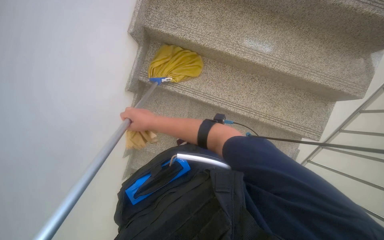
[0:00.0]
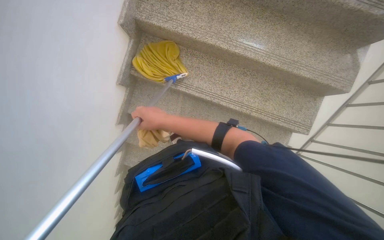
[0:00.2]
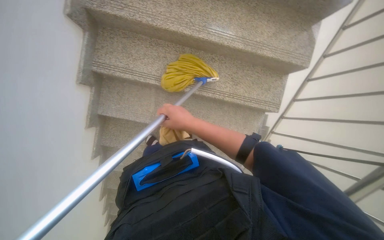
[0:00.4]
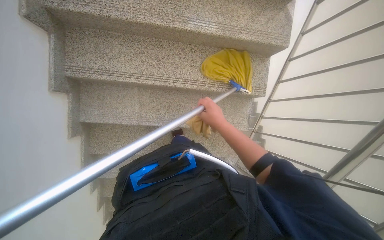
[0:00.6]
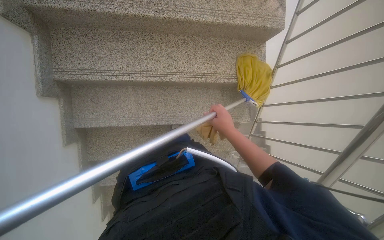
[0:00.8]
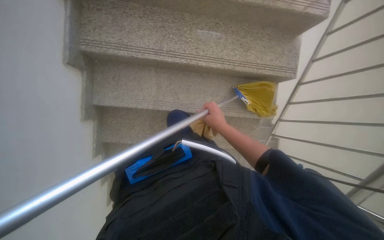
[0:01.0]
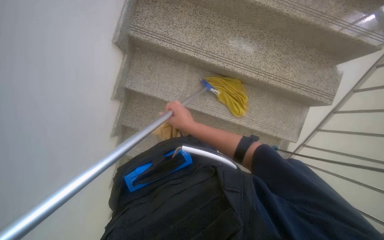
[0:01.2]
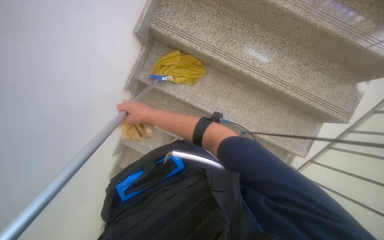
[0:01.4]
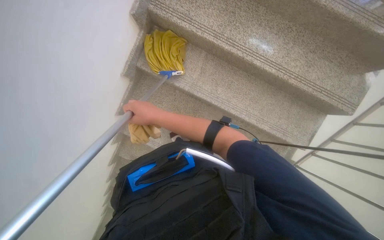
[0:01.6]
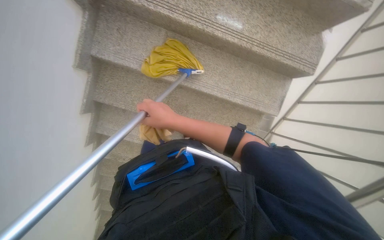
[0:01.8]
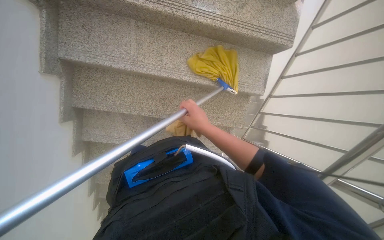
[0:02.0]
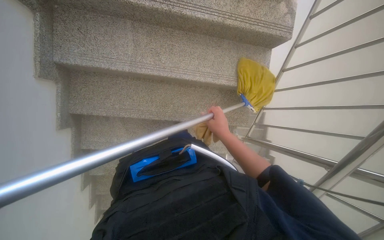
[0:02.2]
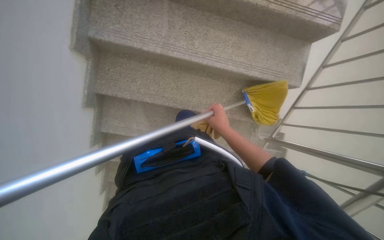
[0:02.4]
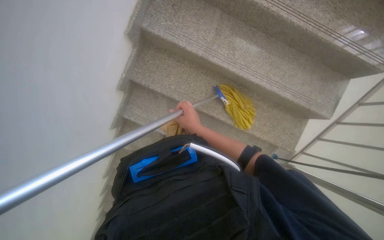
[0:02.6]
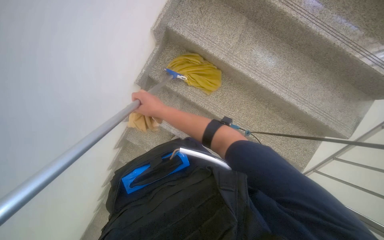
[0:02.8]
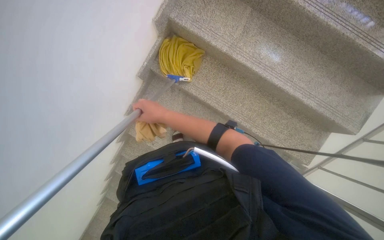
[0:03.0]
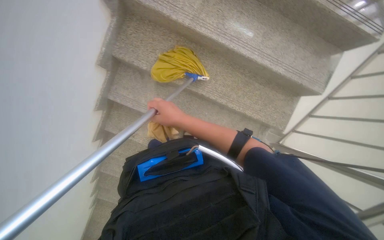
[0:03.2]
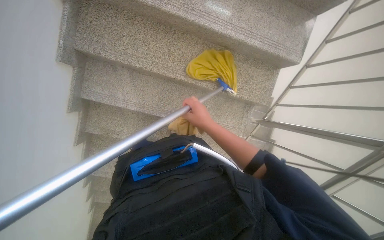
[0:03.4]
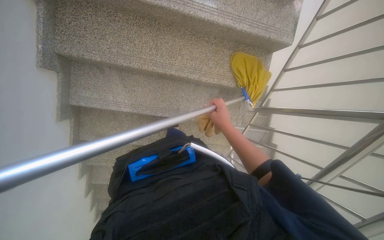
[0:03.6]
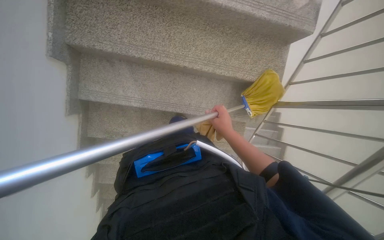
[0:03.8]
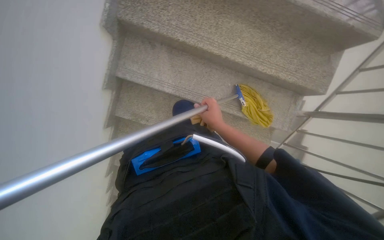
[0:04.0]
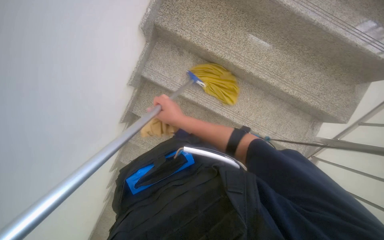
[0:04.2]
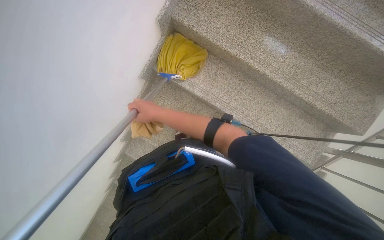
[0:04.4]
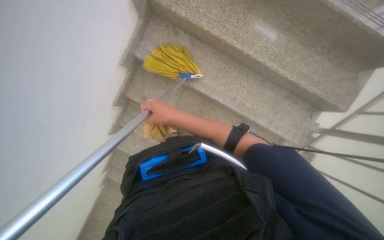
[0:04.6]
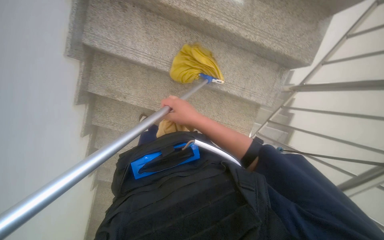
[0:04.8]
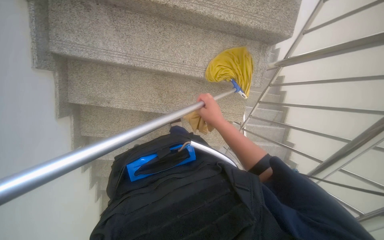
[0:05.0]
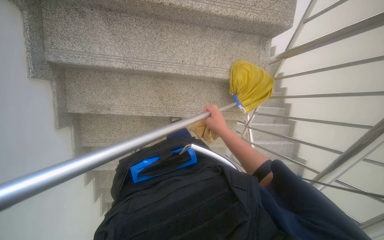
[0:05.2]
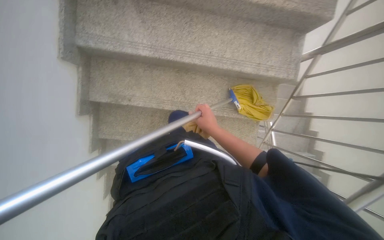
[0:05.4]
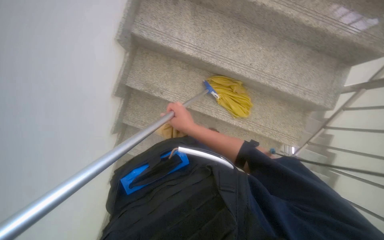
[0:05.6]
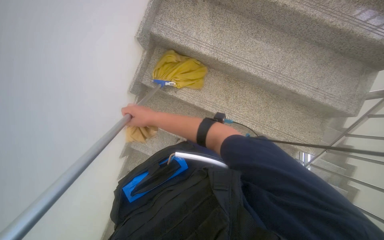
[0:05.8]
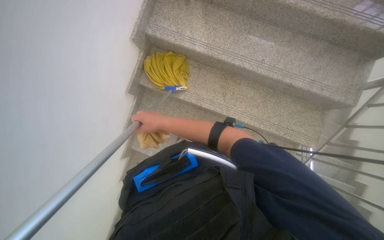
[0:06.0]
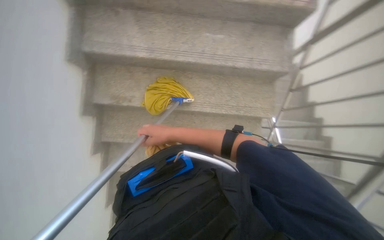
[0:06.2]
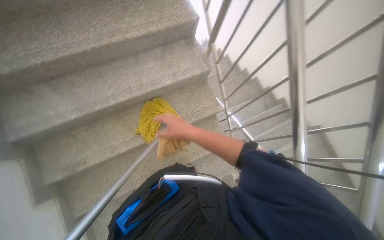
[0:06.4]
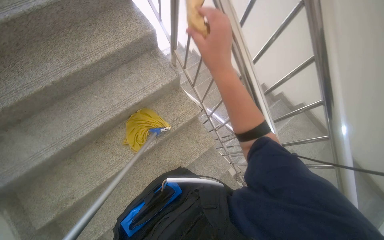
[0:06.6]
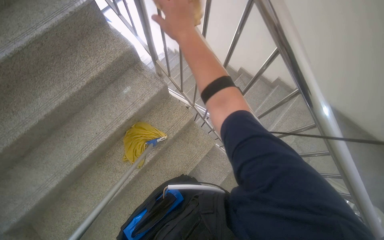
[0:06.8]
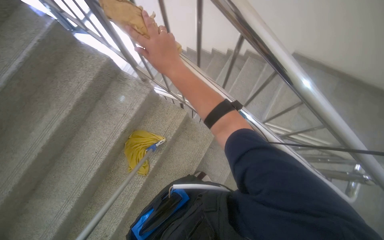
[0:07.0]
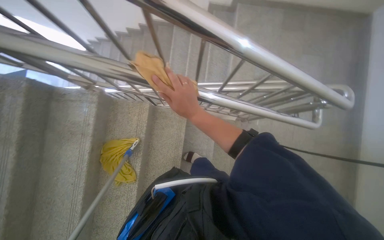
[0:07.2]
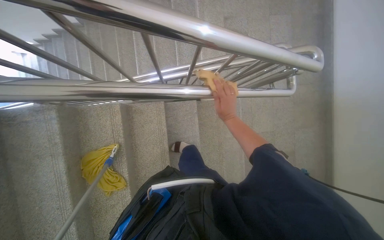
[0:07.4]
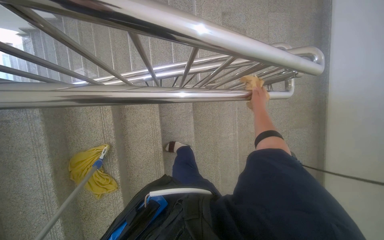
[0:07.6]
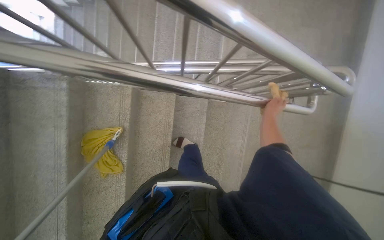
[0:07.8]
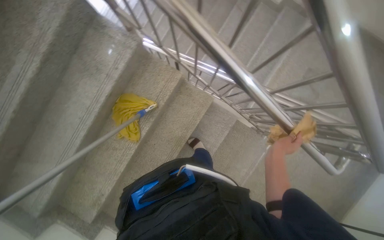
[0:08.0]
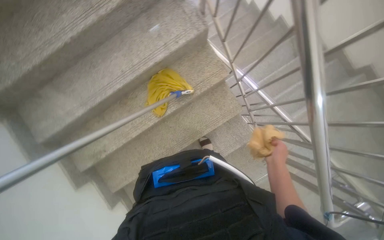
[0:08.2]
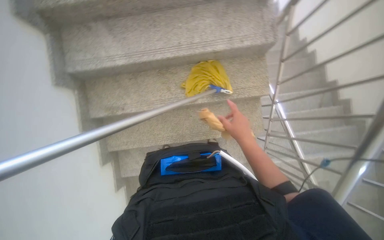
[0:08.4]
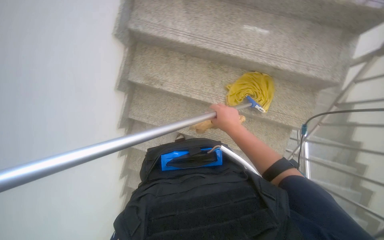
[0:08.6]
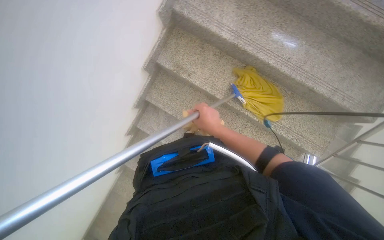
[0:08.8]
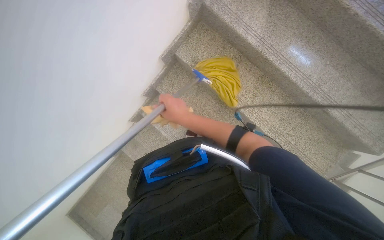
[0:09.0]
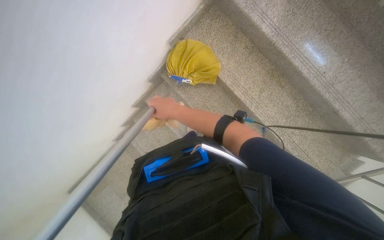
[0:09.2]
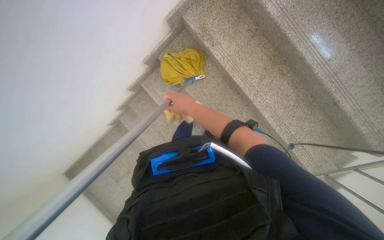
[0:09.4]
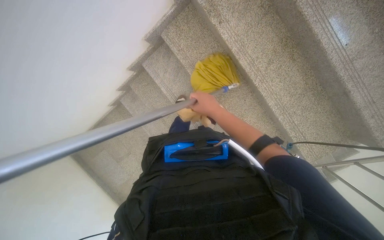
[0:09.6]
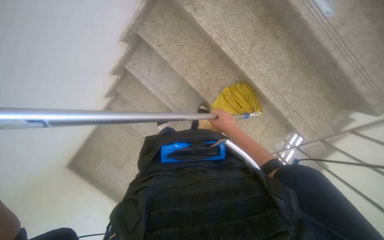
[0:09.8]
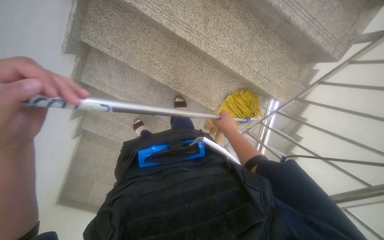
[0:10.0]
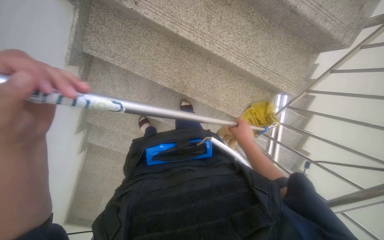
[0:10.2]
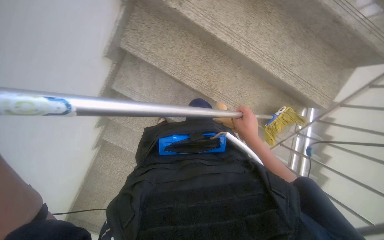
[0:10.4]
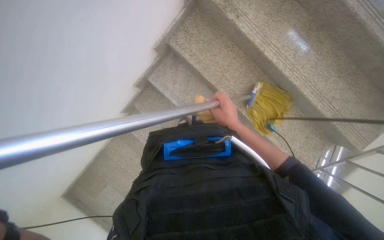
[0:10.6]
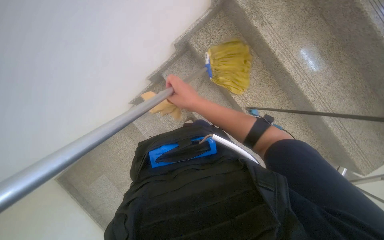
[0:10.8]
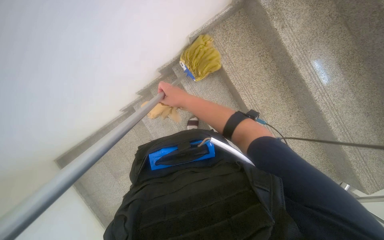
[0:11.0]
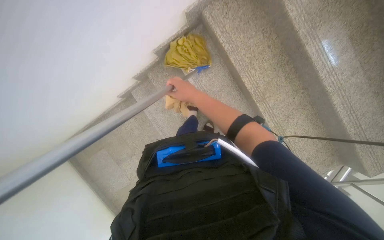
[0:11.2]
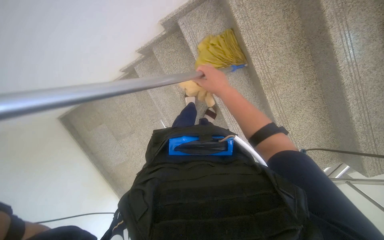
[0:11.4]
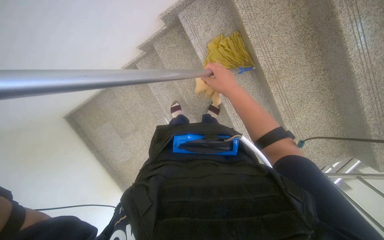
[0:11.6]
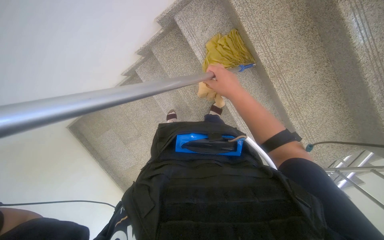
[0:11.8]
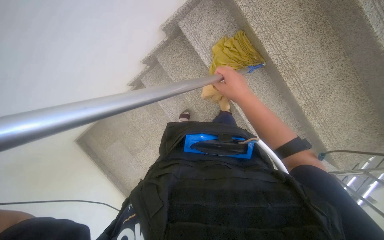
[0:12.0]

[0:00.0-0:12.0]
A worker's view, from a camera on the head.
Job: mopping floor.
The whole recording: Mopping stairwell floor. The worker mops the floor of the stairwell with a yellow mop.
0:06.0 to 0:07.6: The head travels approximately 80 cm. The head rotates about 120 degrees to the right.
0:07.6 to 0:09.0: The wearer moves approximately 80 cm. The scene rotates clockwise by roughly 135 degrees.
0:10.4 to 0:12.0: The head rotates roughly 30 degrees to the left.

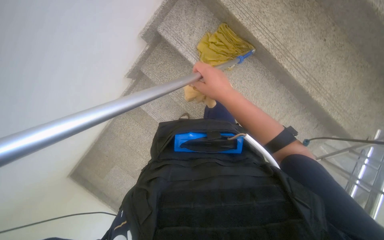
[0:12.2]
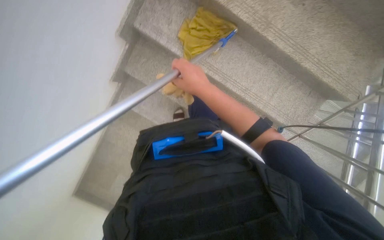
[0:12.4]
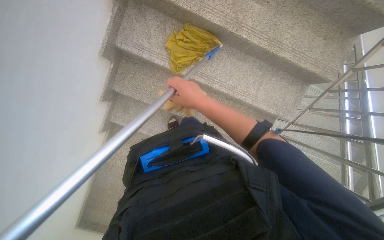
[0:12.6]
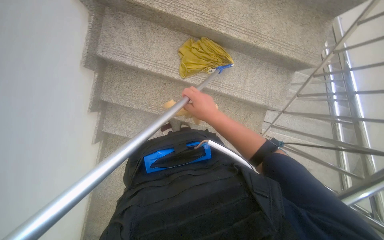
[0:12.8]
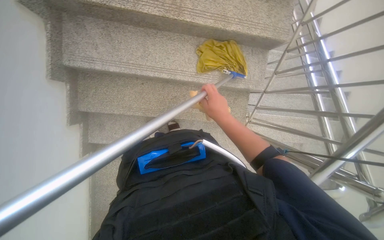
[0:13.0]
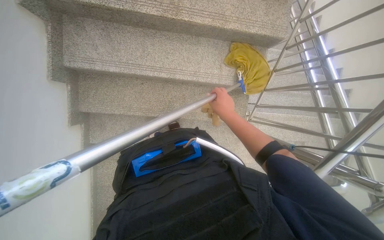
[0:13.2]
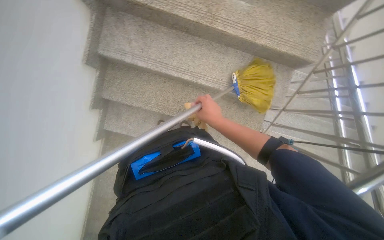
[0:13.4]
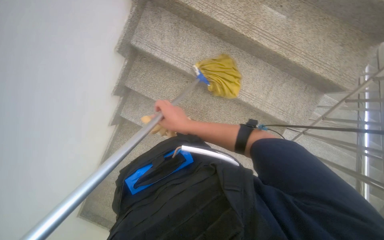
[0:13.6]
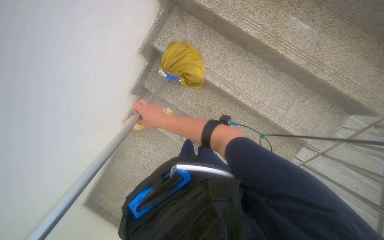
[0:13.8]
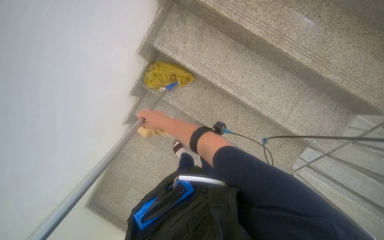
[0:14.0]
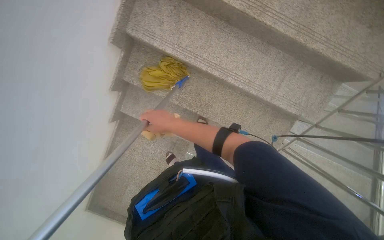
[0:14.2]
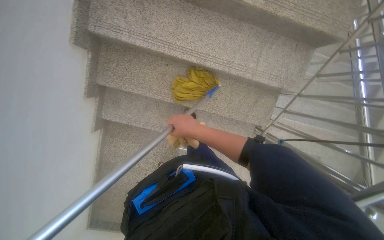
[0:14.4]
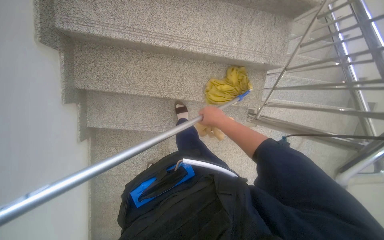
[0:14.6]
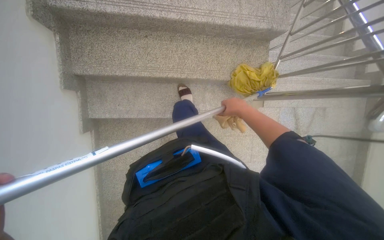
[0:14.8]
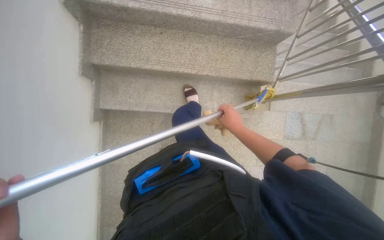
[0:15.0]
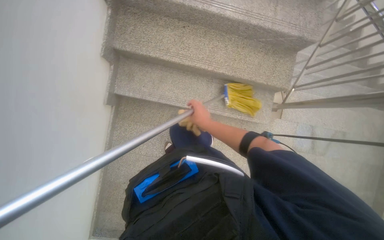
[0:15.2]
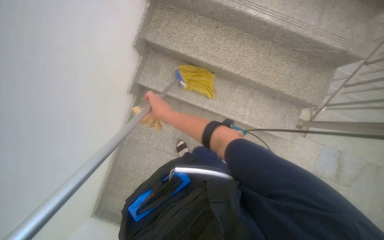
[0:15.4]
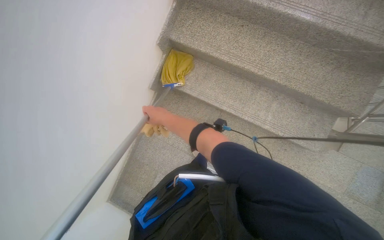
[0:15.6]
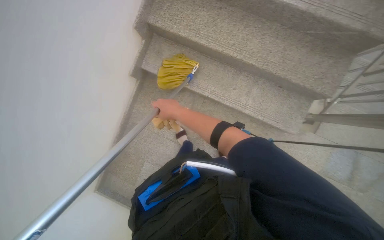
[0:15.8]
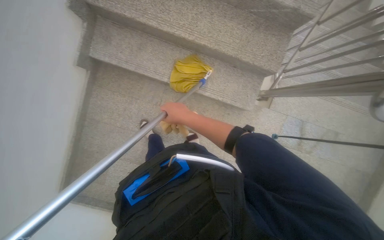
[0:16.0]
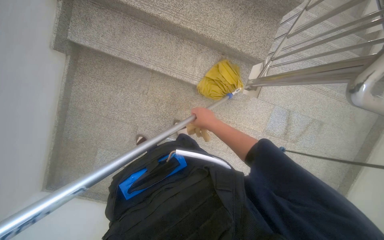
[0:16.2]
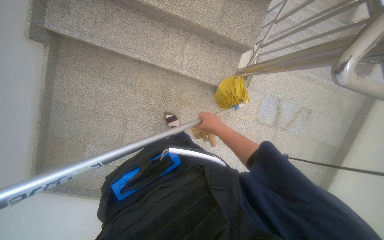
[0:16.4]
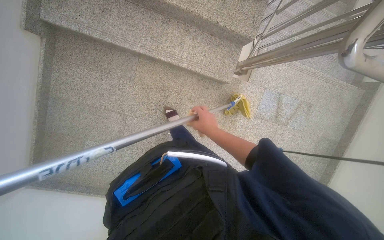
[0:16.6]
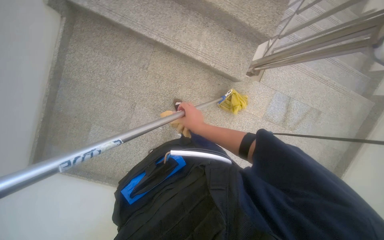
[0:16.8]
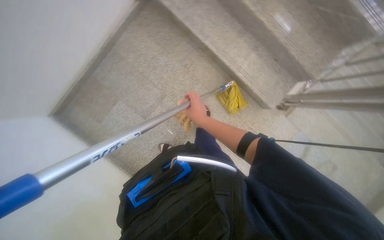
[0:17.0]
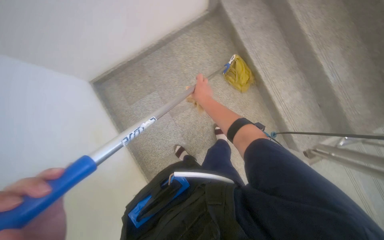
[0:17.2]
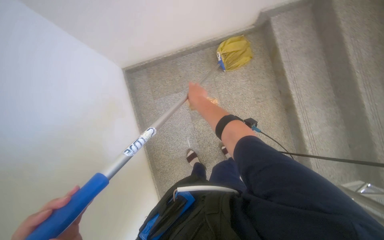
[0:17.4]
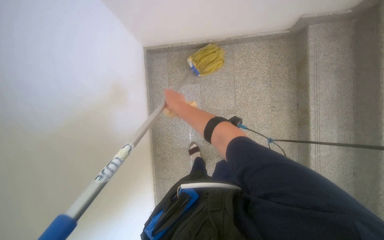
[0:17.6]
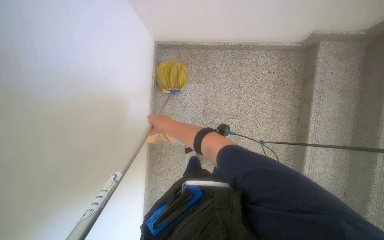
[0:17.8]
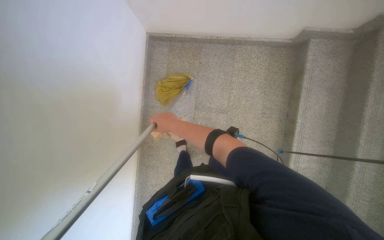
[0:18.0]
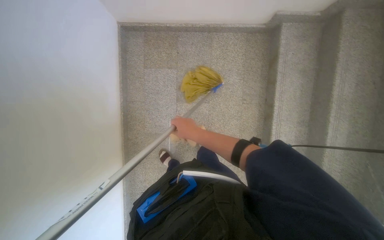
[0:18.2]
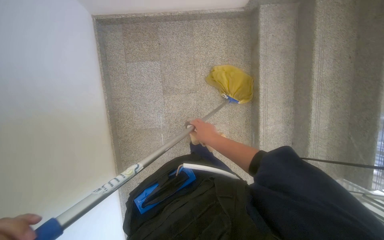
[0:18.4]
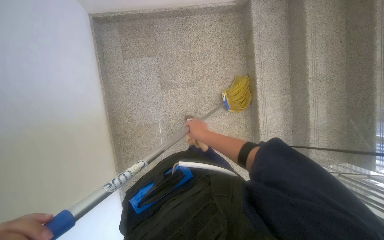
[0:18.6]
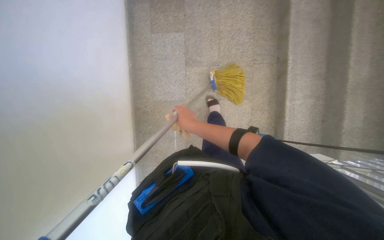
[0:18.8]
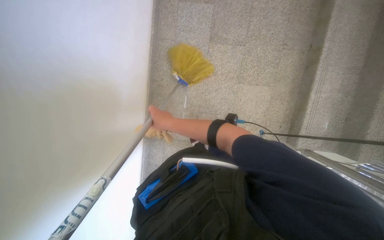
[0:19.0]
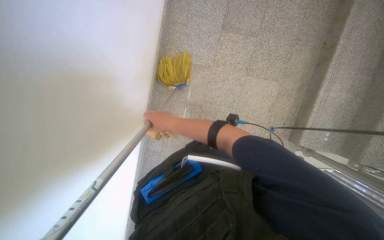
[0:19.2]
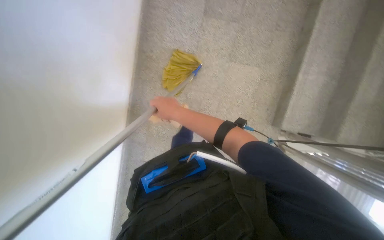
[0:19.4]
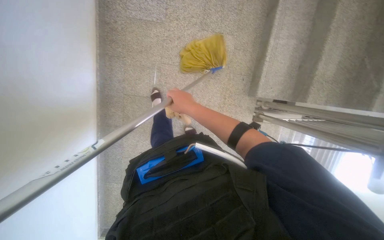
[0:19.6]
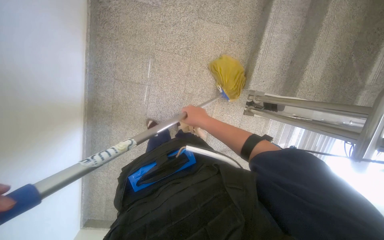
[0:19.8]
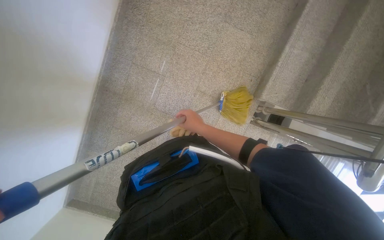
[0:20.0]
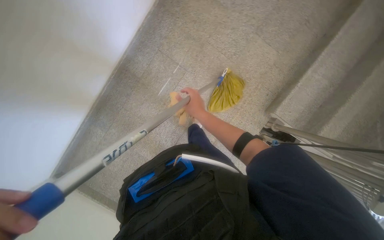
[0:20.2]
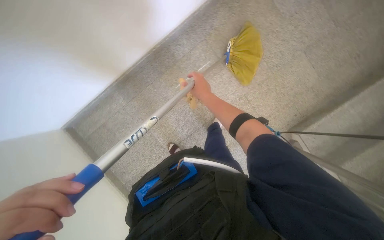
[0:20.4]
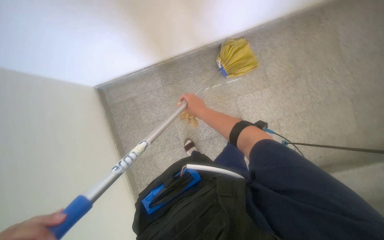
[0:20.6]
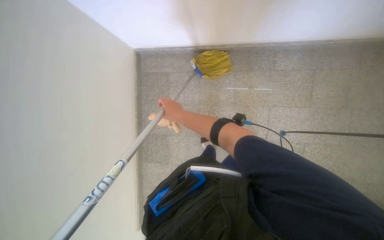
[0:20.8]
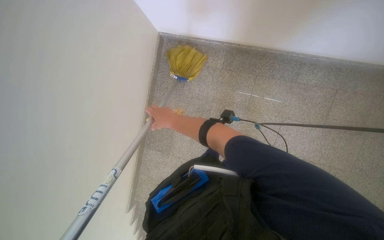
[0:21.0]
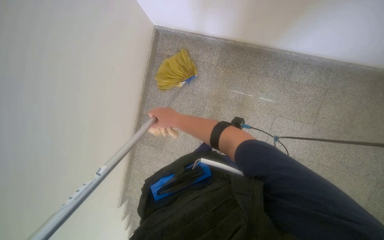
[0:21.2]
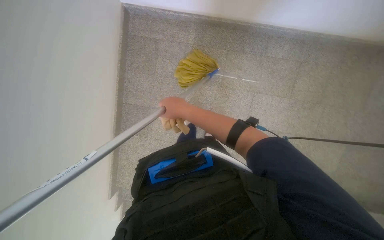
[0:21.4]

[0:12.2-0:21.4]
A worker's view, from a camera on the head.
Job: mopping floor.
The whole recording: Mopping stairwell floor. The worker mops the floor of the stairwell with a yellow mop.
0:13.8 to 0:15.2: The camera travels some 50 cm. The scene turns some 25 degrees counterclockwise in the picture.
0:15.2 to 0:16.8: The right hand goes left and right, about 20 cm each way, reversing 2 times.
0:16.8 to 0:18.4: The scene turns roughly 65 degrees clockwise in the picture.
0:18.4 to 0:19.8: The camera travels about 80 cm.
0:19.8 to 0:21.4: The camera travels roughly 80 cm. The scene turns some 90 degrees clockwise in the picture.
